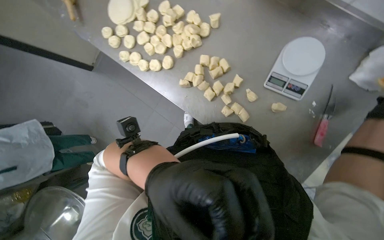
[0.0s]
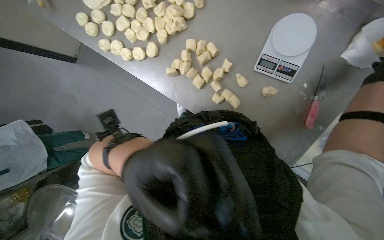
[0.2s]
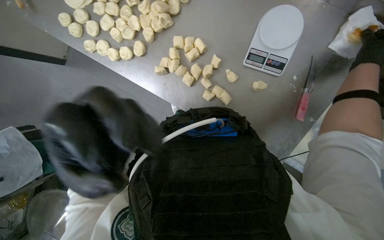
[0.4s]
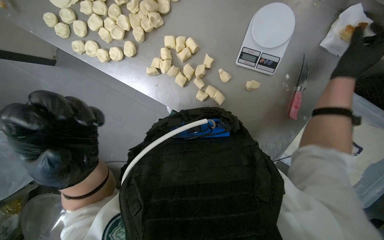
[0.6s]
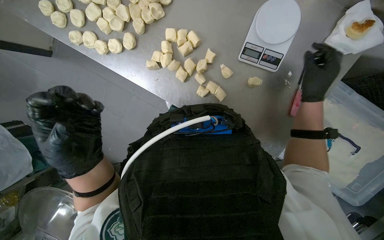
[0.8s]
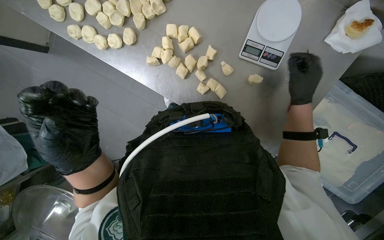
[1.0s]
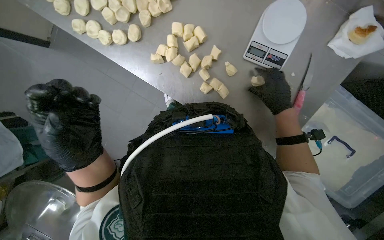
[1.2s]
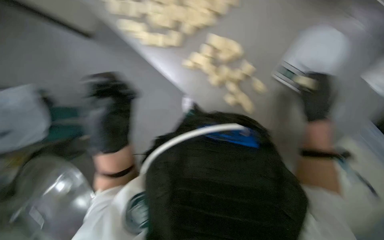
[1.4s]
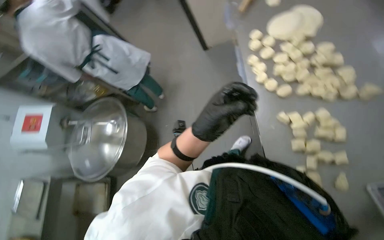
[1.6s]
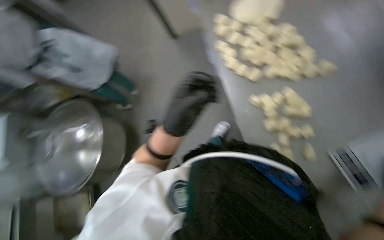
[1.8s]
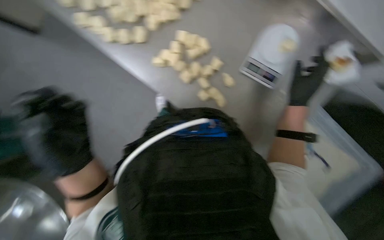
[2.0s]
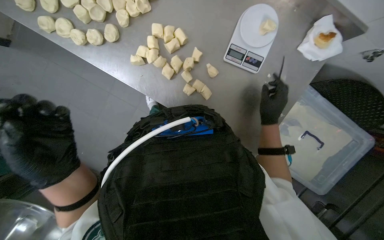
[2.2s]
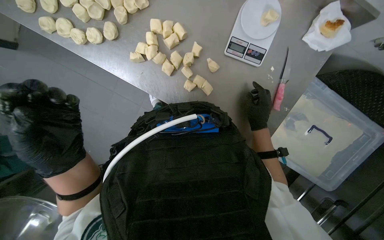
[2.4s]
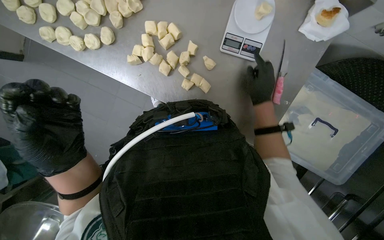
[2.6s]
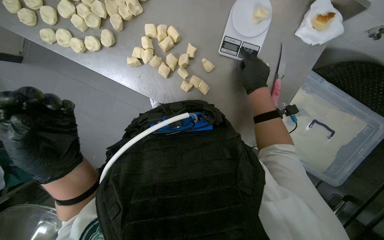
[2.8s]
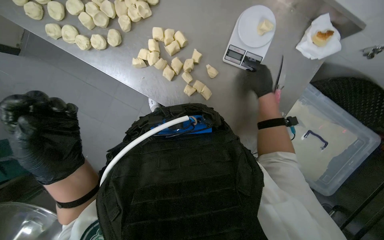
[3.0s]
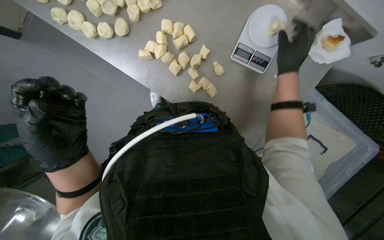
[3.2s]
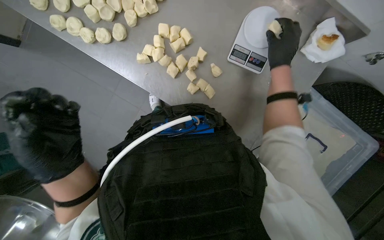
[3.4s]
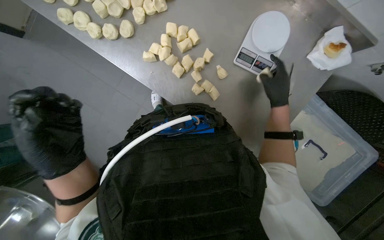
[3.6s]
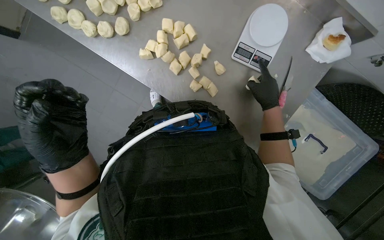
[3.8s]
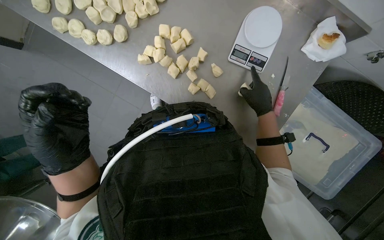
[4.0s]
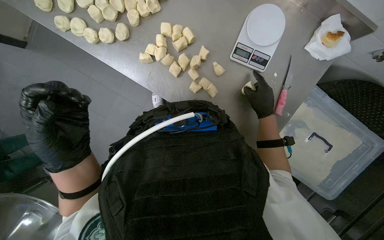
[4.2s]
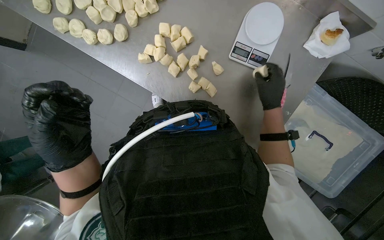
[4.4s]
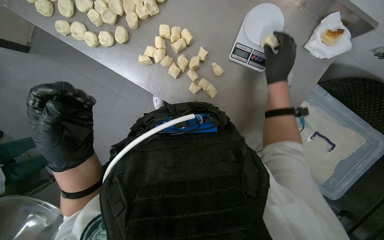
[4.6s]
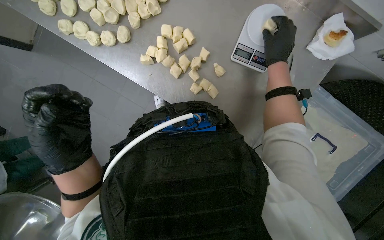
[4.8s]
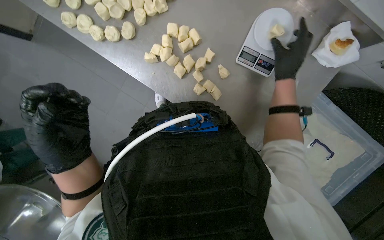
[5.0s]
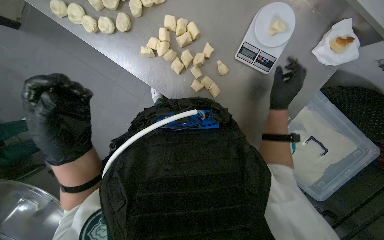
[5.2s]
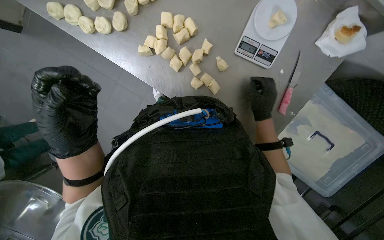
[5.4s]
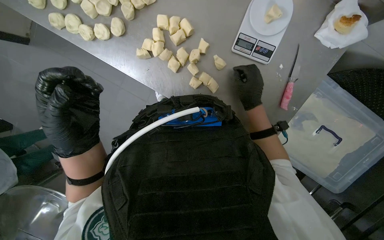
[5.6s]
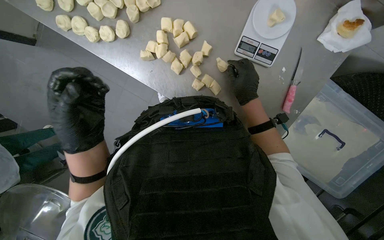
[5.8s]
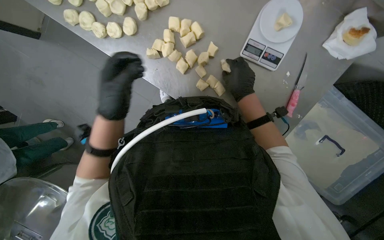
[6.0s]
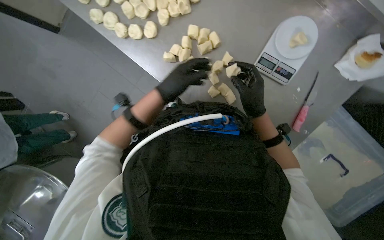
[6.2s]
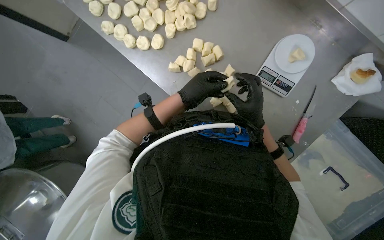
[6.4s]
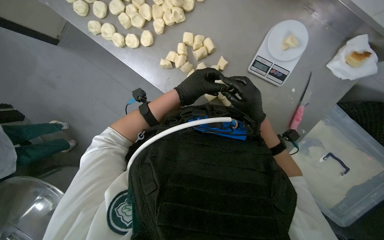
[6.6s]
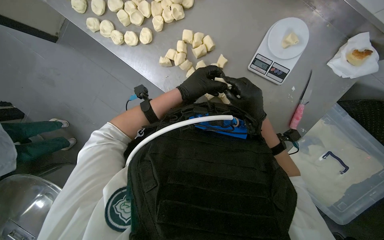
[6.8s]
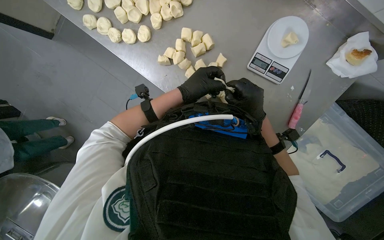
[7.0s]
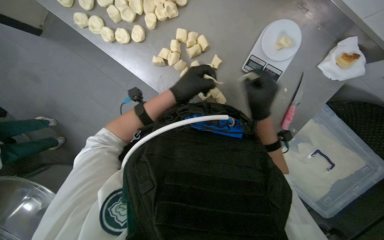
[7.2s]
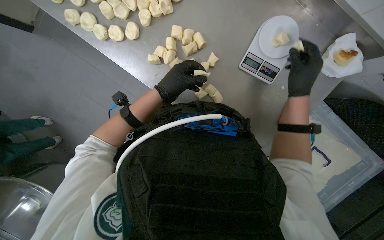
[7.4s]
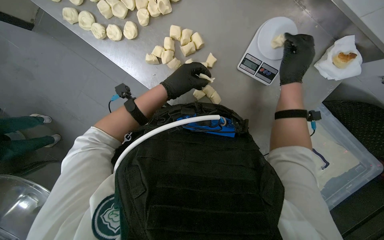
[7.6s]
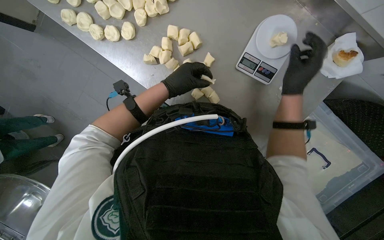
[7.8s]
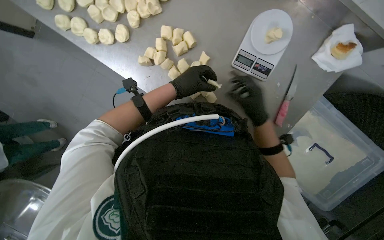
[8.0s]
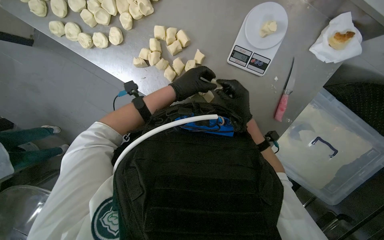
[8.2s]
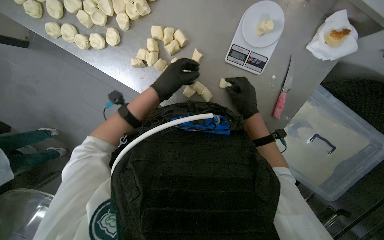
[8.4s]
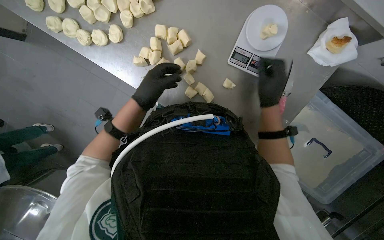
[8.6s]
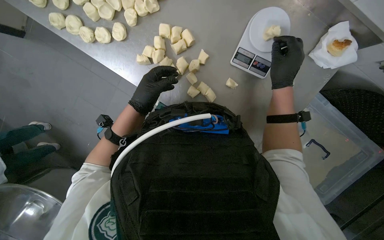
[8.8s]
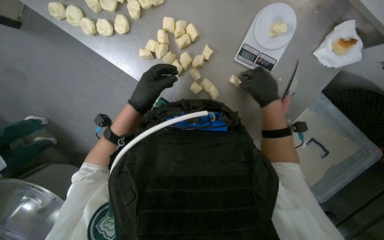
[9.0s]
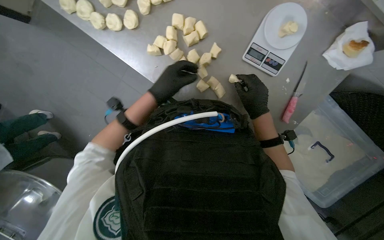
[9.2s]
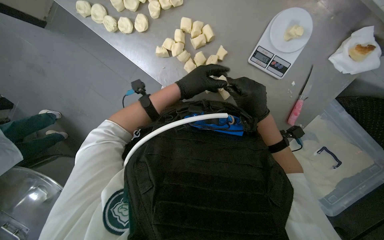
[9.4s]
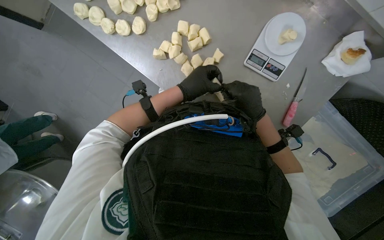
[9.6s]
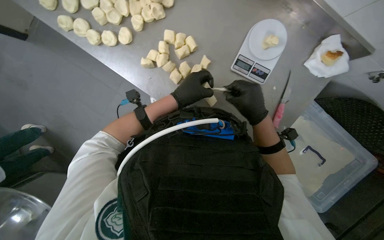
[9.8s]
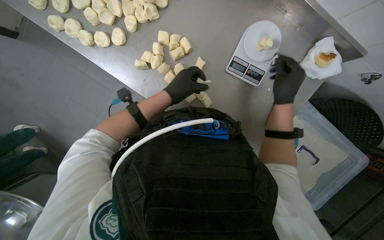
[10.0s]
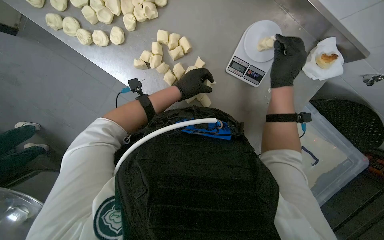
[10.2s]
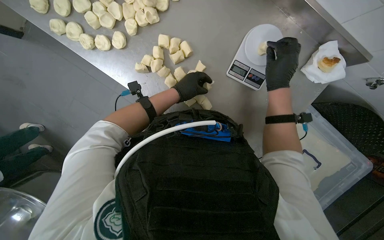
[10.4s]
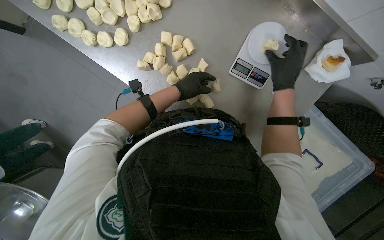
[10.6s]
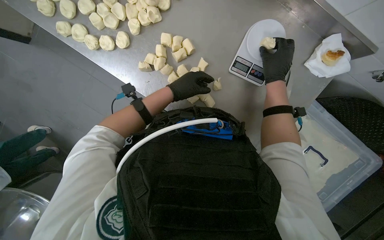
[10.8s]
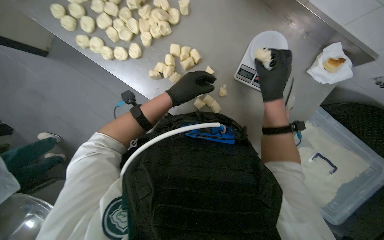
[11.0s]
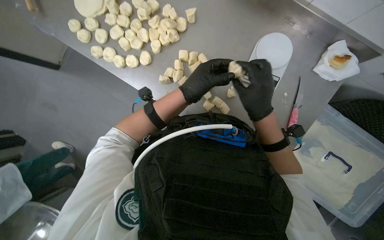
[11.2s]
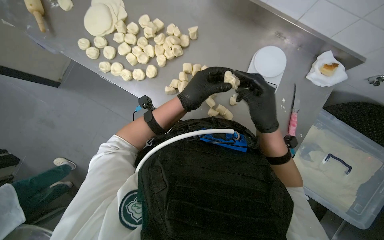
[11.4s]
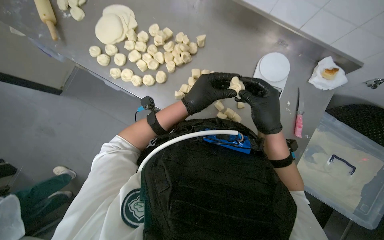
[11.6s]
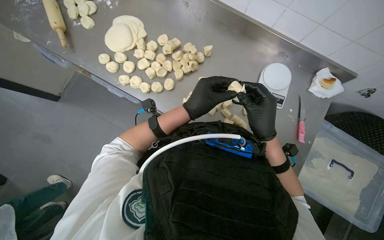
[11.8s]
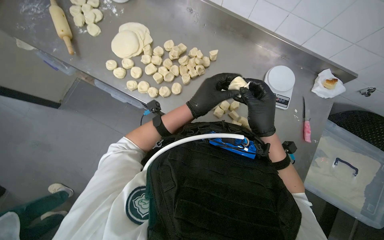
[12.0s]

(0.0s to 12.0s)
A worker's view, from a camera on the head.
Job: preparing food.
The whole recording: Weighing and shaping dough portions. The worker weighs individual dough pieces on a scale and shapes them.
0.0s - 1.6s: The wearer looks about 45 degrees further to the left.
1.6s - 3.0s: The wearer looks approximately 55 degrees further to the right. The camera pitches downward, by about 15 degrees.
3.0s - 4.4s: The right hand travels up the picture and back again, about 10 cm each way.
4.4s - 6.0s: The right hand moves up and down the picture over roughly 15 cm, changing direction 2 times, while the left hand heads up the picture and farther from the camera, covering some 15 cm.
6.0s - 7.6s: The right hand travels to the right by roughly 15 cm. The left hand travels to the right and up the picture by some 15 cm.
9.0s - 10.4s: The left hand moves to the right, some 10 cm.
10.4s - 12.0s: The wearer looks about 20 degrees further upward. The left hand is displaced nearer to the camera by some 20 cm. Meanwhile the right hand heads to the left, nearer to the camera and down the picture, covering about 40 cm.

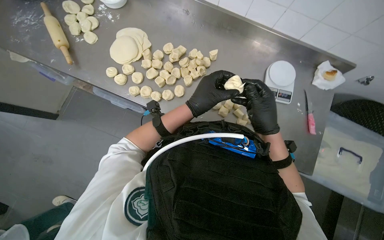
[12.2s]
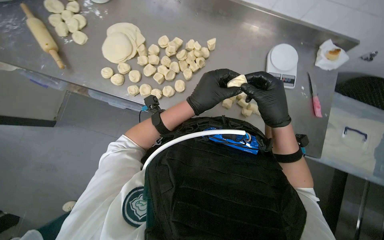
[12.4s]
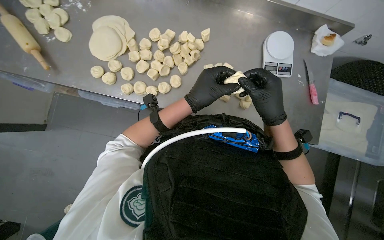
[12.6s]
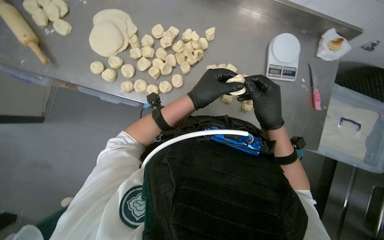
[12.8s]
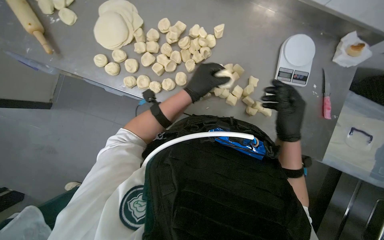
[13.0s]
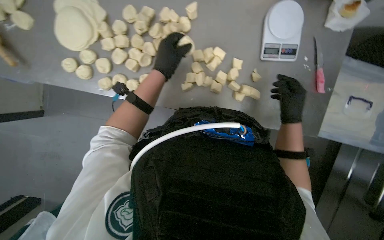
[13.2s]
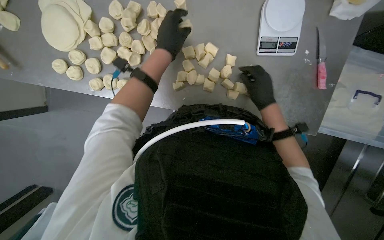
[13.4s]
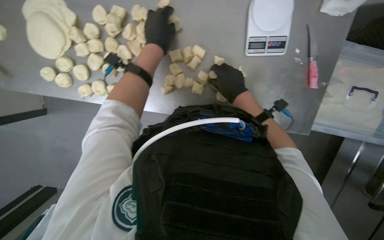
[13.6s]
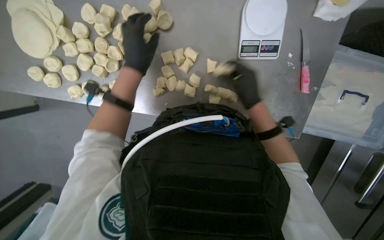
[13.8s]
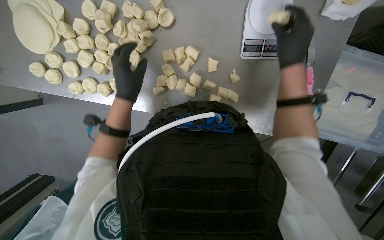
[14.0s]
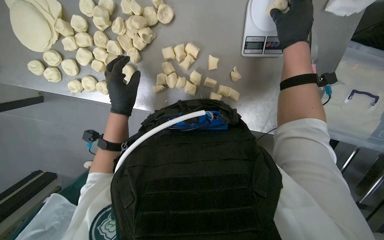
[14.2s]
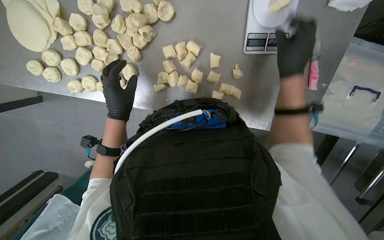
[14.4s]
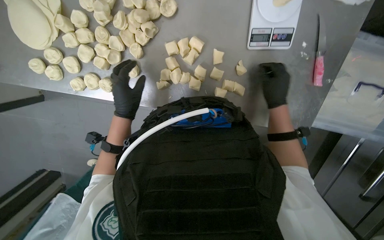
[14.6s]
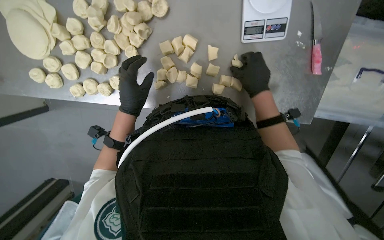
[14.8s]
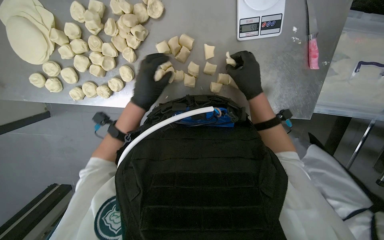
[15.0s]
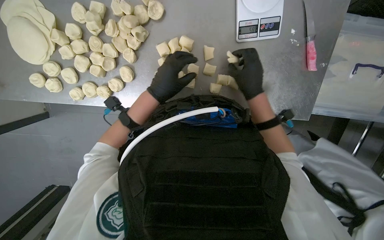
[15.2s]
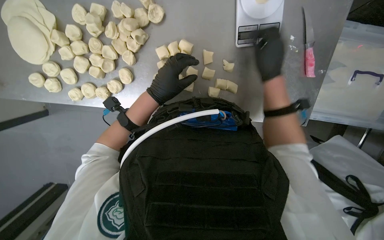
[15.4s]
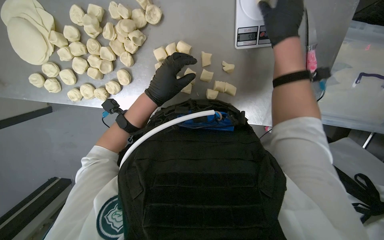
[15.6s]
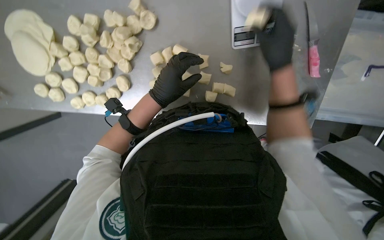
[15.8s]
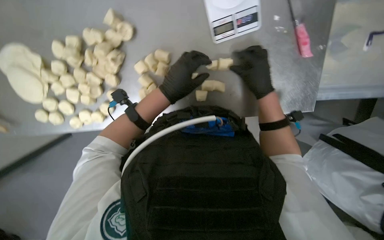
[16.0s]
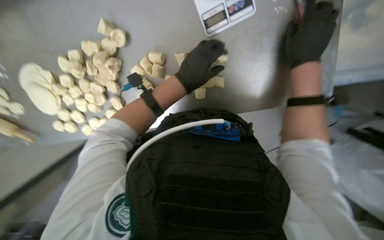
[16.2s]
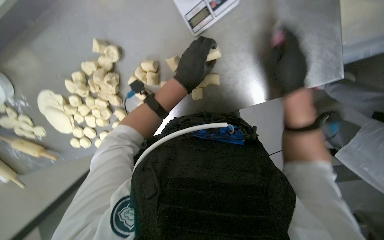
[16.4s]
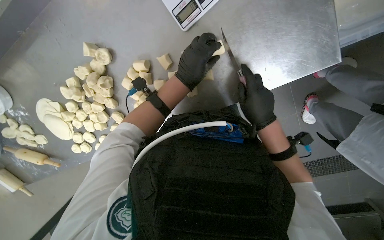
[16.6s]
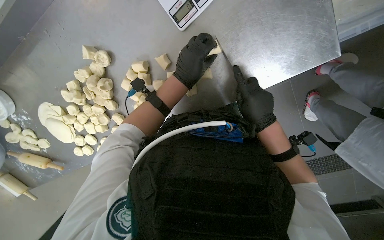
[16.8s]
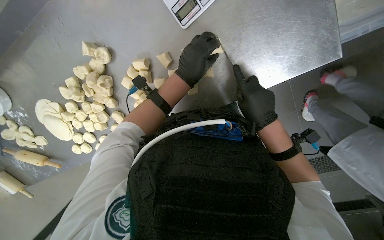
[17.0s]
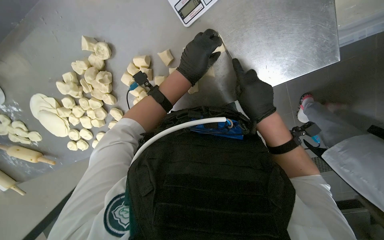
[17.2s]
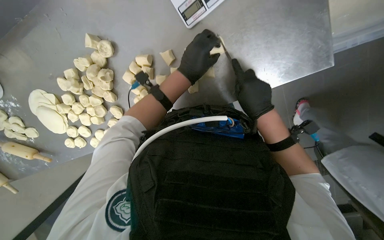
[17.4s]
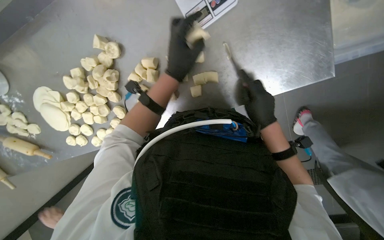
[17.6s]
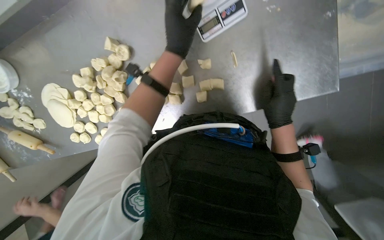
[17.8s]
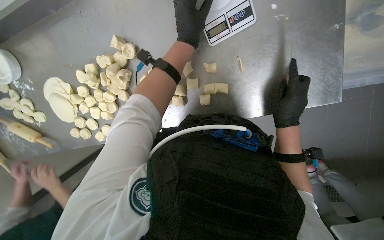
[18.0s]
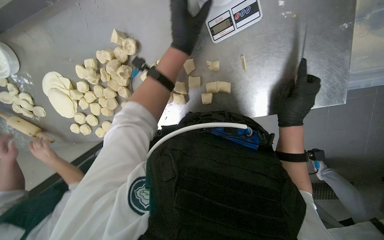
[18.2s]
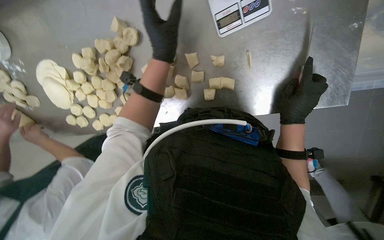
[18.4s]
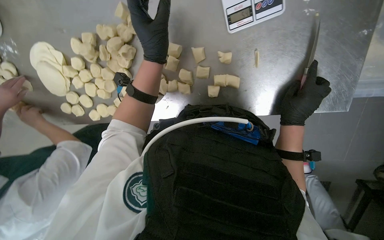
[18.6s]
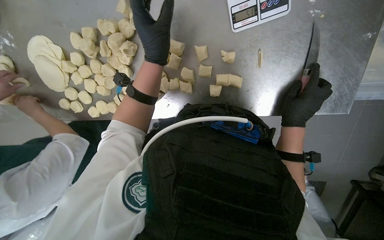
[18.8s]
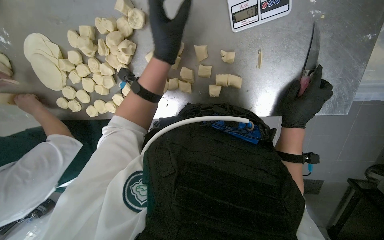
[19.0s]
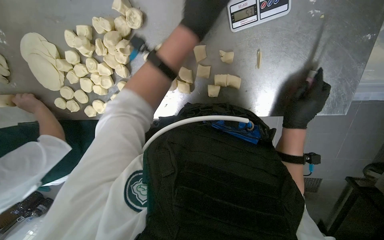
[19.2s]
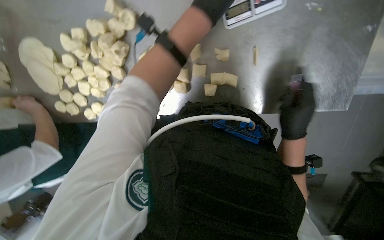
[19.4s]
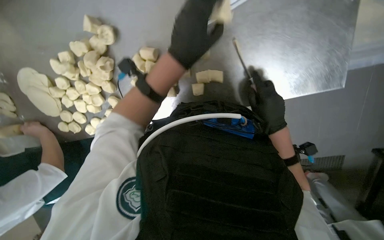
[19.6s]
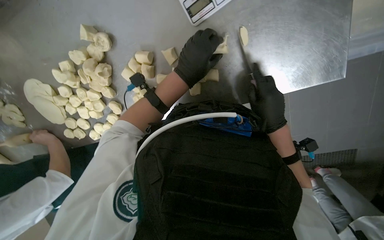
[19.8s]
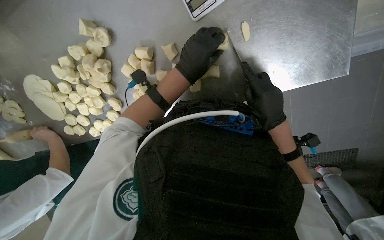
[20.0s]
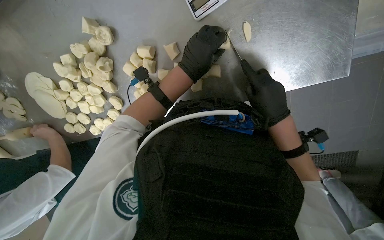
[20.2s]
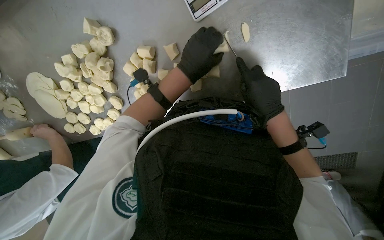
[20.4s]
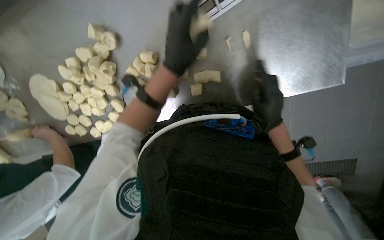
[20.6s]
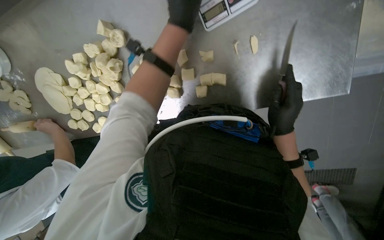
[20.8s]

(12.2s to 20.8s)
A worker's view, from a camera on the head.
Job: preparing food.
The whole recording: Weighing and shaping dough portions. The worker weighs individual dough pieces on a scale and shapes them.
12.2s - 13.6s: The camera pitches downward, by some 25 degrees. The left hand shifts some 20 cm up the picture; the right hand travels farther from the camera and up the picture by approximately 20 cm, and travels to the right and back again, about 15 cm each way.
13.6s - 15.0s: The right hand moves about 15 cm up the picture and comes back; the left hand shifts about 15 cm down the picture.
15.0s - 16.6s: The view pans to the left by some 20 degrees.
16.6s - 18.0s: The left hand travels up the picture by about 10 cm.
19.4s - 20.8s: The left hand shifts about 10 cm up the picture.
